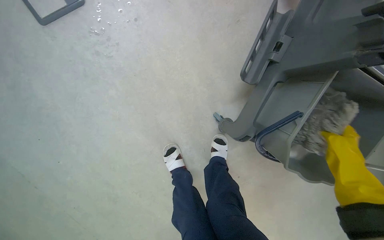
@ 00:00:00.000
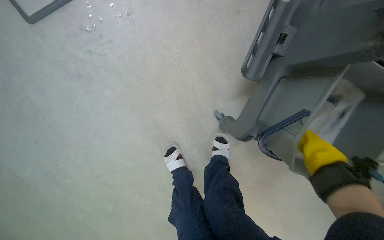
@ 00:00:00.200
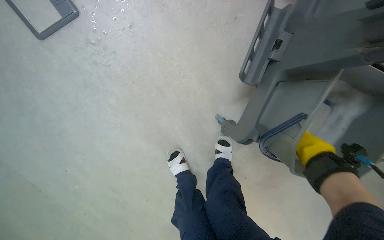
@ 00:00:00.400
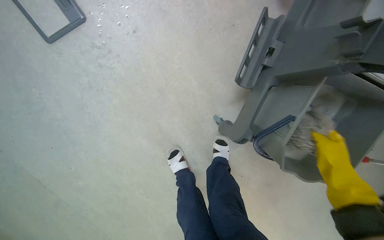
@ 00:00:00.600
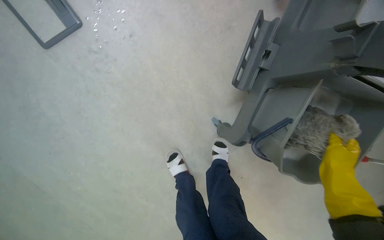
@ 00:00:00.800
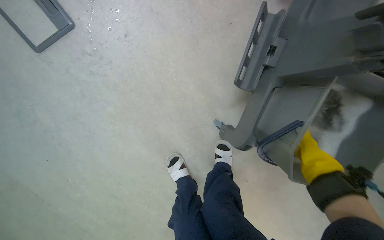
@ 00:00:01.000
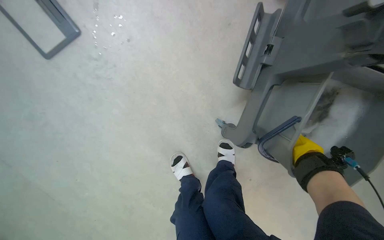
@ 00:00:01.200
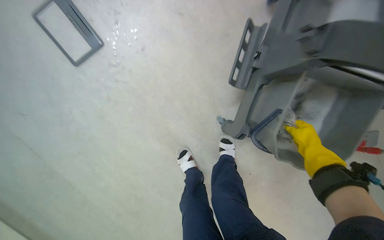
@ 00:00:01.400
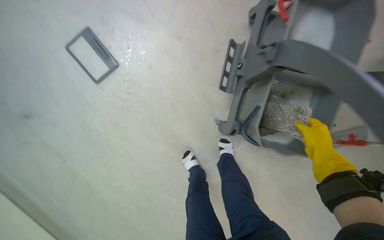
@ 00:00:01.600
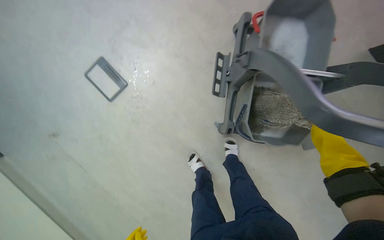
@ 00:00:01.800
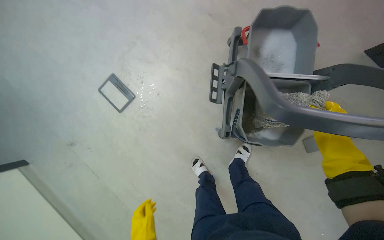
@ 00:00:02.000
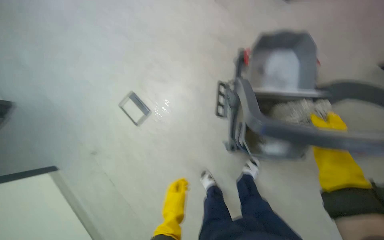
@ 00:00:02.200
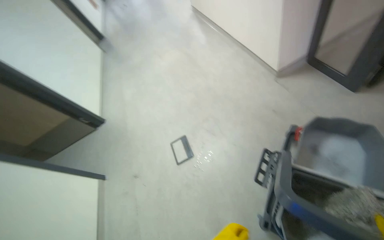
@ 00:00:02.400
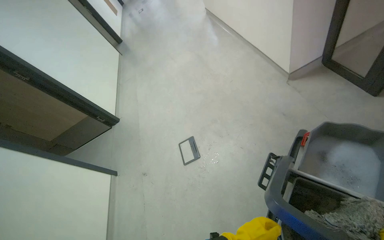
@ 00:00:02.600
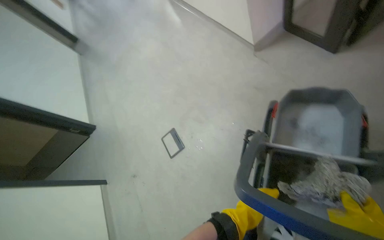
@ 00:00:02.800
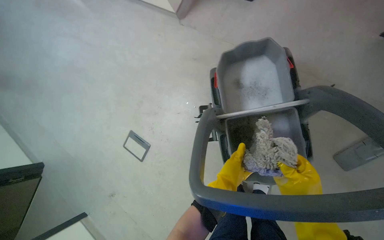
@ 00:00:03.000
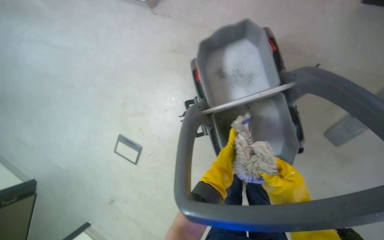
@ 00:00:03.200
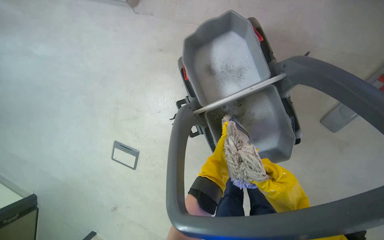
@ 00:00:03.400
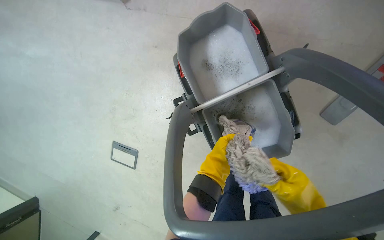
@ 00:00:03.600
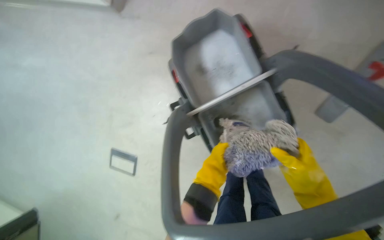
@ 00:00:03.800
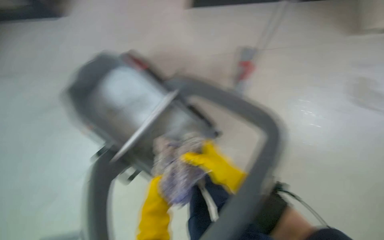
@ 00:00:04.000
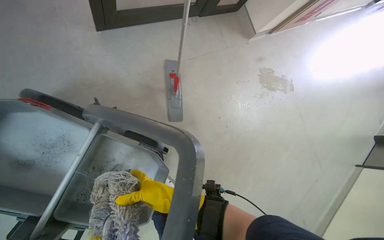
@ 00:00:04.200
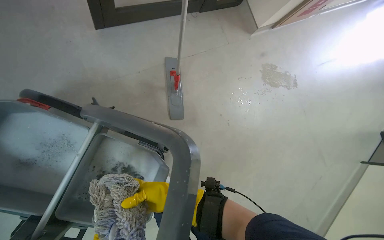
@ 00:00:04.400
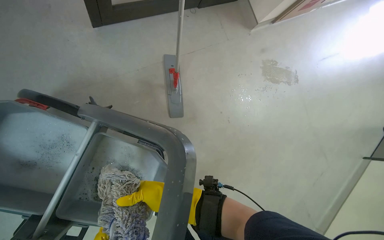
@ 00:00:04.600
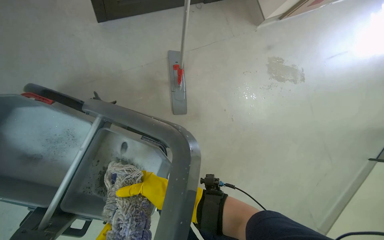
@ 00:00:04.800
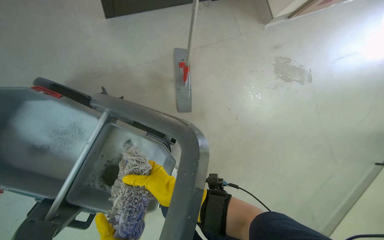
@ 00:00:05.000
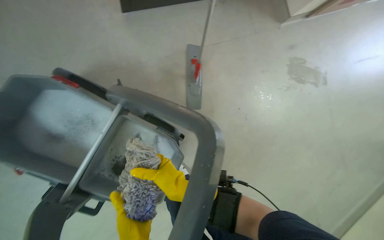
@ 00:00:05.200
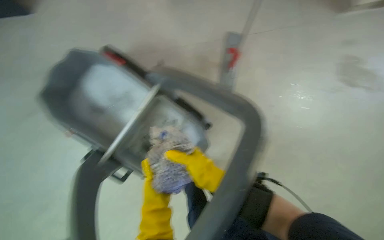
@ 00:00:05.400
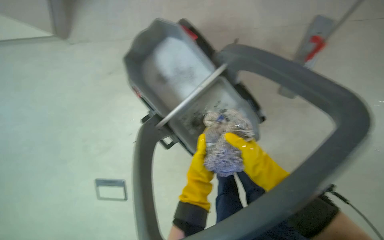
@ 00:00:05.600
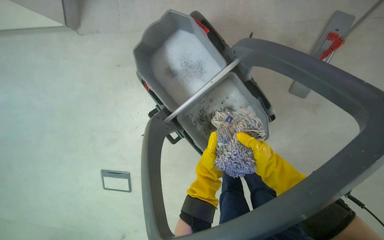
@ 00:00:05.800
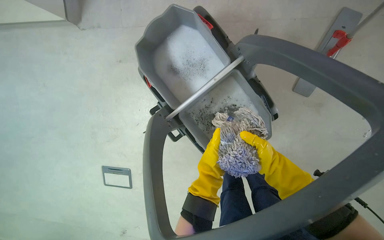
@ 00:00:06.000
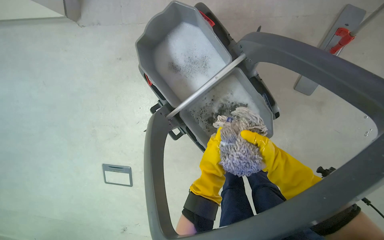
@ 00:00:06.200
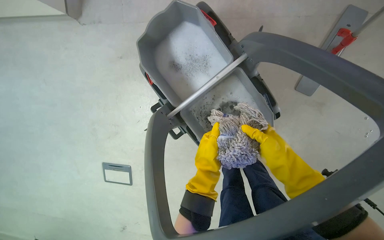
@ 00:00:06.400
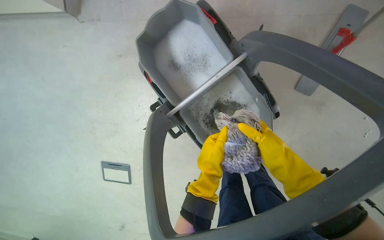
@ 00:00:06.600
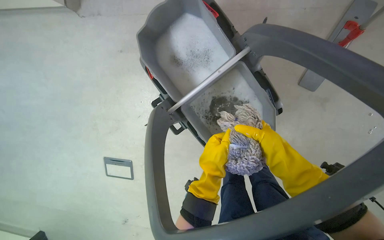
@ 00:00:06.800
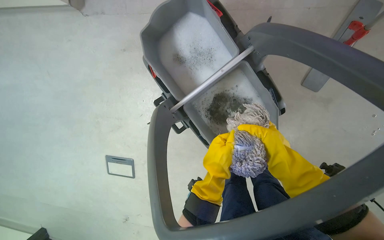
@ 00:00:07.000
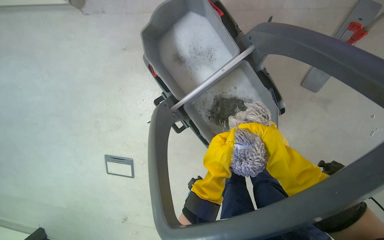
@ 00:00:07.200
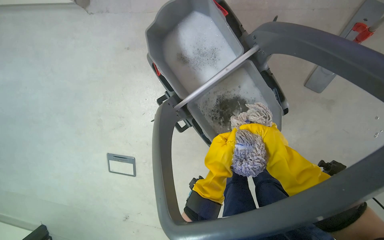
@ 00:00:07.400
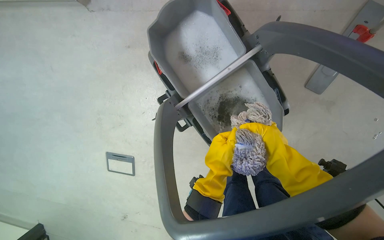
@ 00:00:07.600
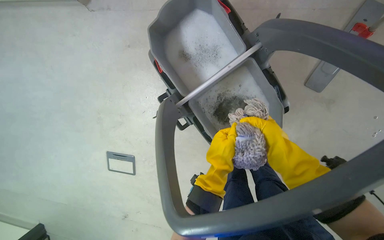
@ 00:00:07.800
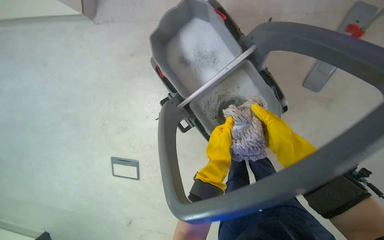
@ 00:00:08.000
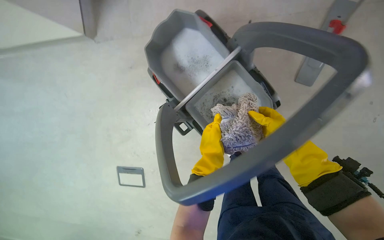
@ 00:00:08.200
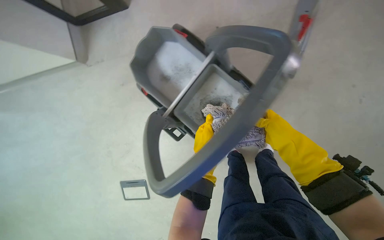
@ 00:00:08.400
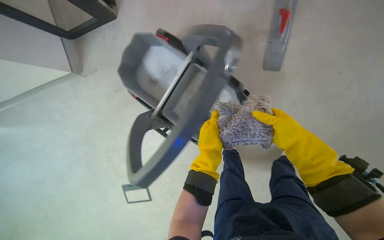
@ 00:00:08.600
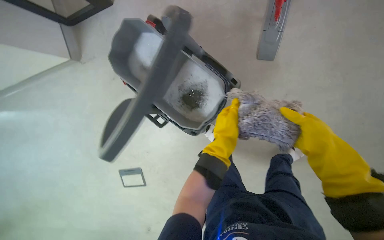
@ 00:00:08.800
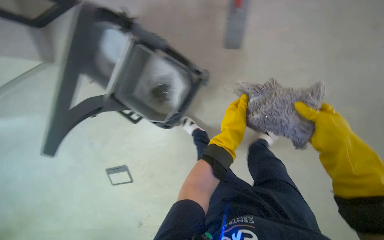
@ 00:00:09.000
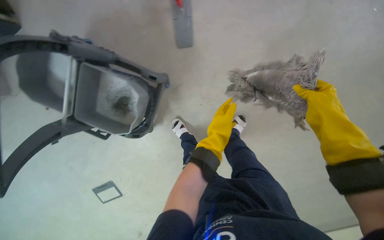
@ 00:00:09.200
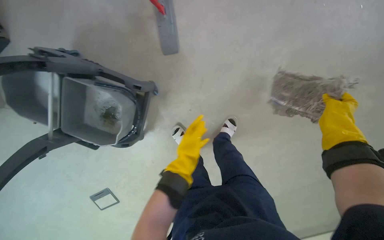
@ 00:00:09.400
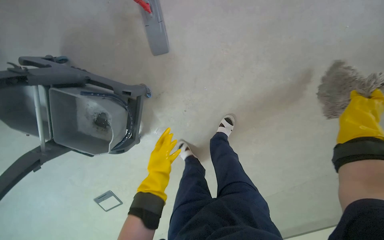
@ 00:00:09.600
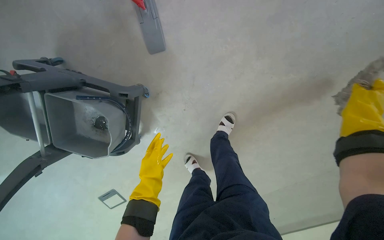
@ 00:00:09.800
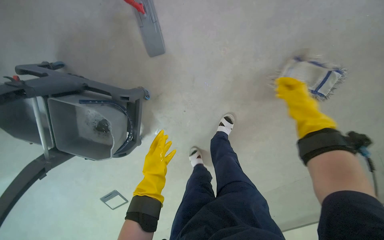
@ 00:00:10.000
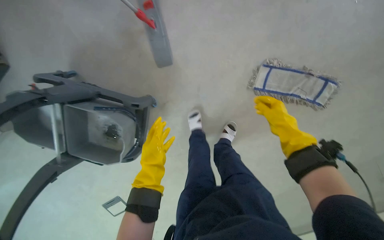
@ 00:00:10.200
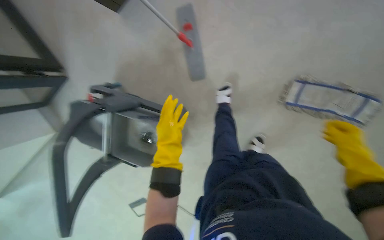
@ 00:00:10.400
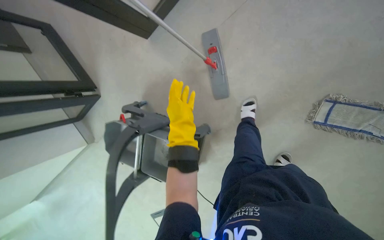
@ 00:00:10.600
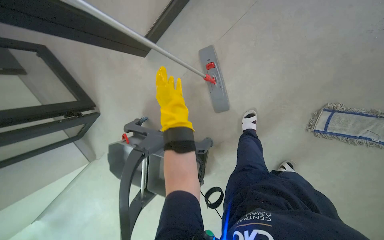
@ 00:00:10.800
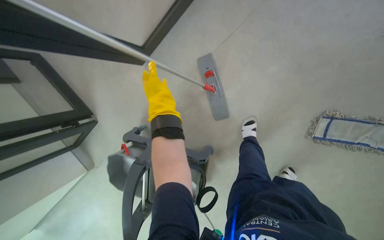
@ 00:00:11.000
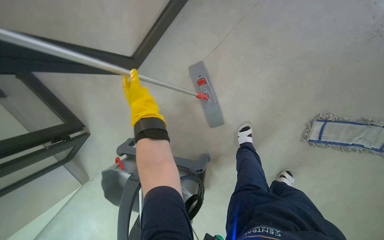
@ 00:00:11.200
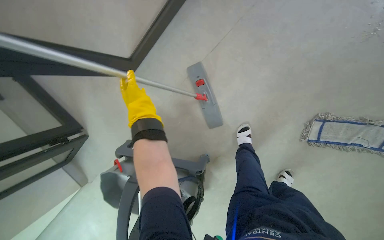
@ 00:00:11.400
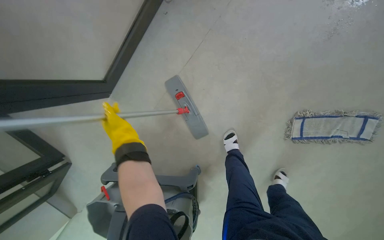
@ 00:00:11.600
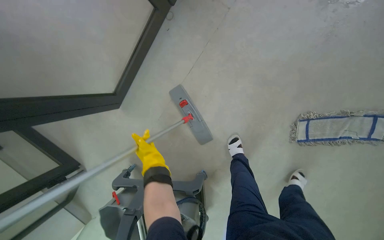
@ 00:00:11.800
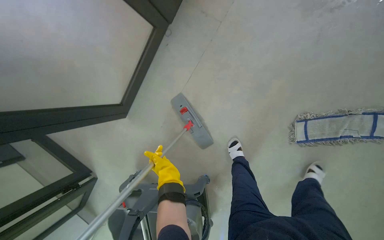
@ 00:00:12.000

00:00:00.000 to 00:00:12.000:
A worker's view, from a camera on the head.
Job: preparing cleaning supplies.
The whole recording: Preparing mop for cleaning. The worker detaches and attaches mop heads, then dips and wrings the mop.
00:00:01.600 to 00:00:03.000: The camera travels about 50 cm. The view pans to the left by approximately 20 degrees. The camera pitches upward, by roughly 15 degrees.
00:00:03.000 to 00:00:04.400: The head rotates about 60 degrees to the right.
00:00:04.400 to 00:00:06.000: The wearer's head swings some 45 degrees to the left. The view tips downward by roughly 15 degrees.
00:00:06.000 to 00:00:07.600: The hands work in one place, with small movements.
00:00:07.600 to 00:00:09.000: The head travels about 50 cm.
00:00:09.000 to 00:00:10.400: The right hand travels farther from the camera and back again, about 10 cm each way.
00:00:10.400 to 00:00:12.000: The camera pitches upward, by about 10 degrees.

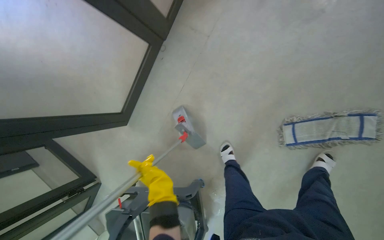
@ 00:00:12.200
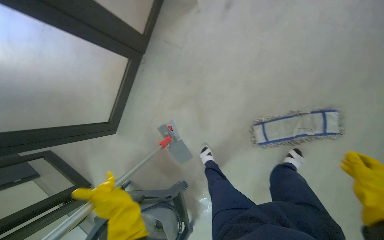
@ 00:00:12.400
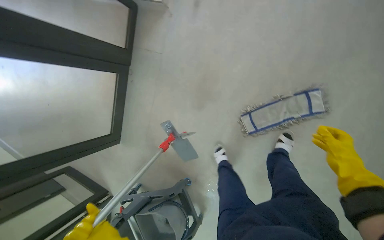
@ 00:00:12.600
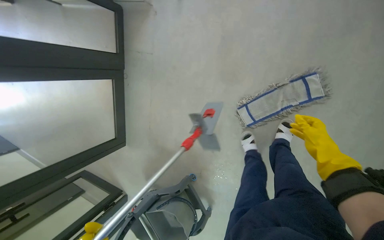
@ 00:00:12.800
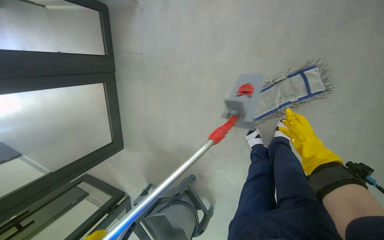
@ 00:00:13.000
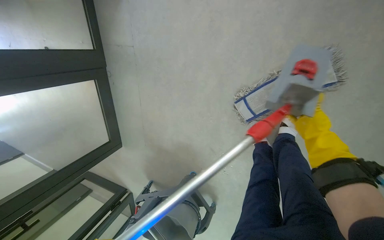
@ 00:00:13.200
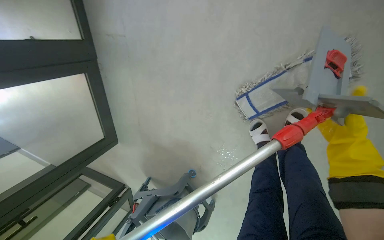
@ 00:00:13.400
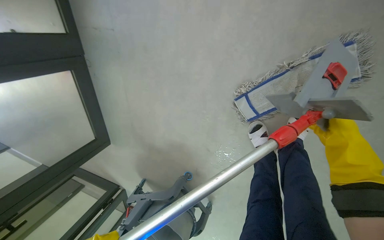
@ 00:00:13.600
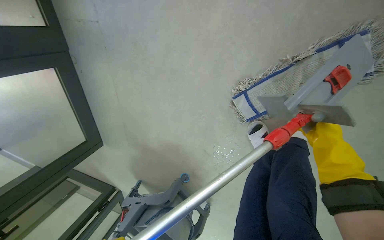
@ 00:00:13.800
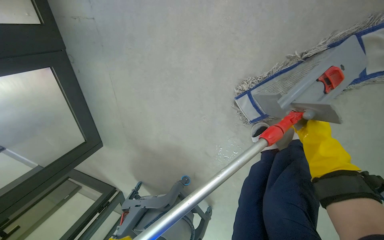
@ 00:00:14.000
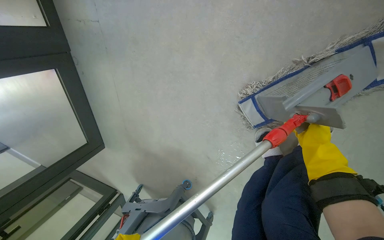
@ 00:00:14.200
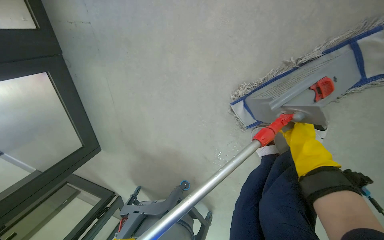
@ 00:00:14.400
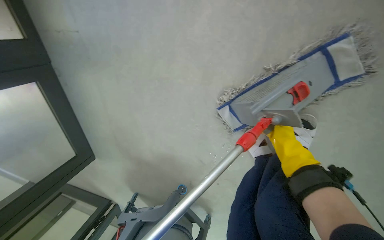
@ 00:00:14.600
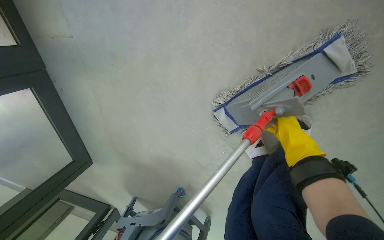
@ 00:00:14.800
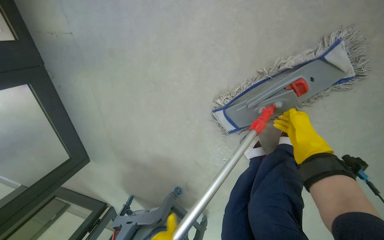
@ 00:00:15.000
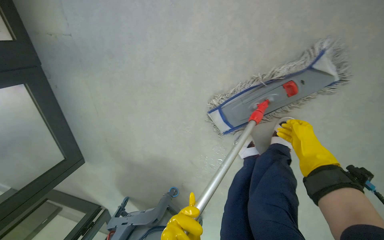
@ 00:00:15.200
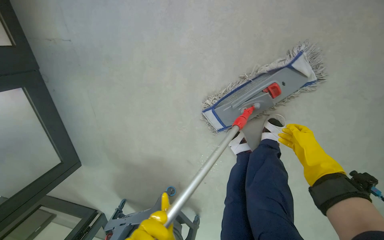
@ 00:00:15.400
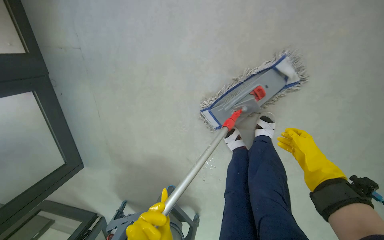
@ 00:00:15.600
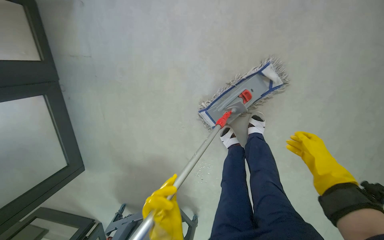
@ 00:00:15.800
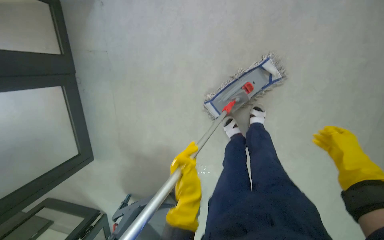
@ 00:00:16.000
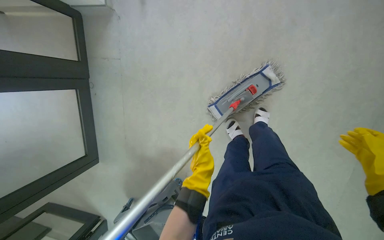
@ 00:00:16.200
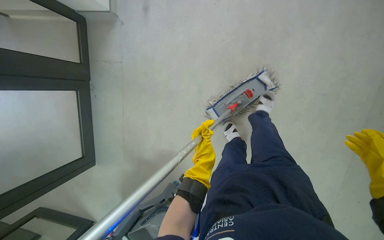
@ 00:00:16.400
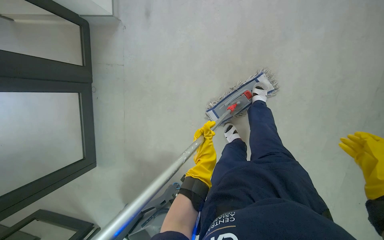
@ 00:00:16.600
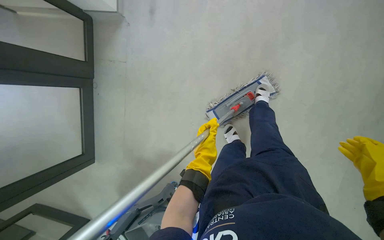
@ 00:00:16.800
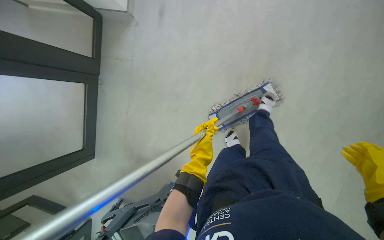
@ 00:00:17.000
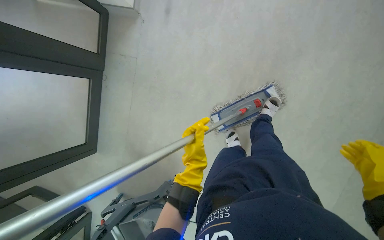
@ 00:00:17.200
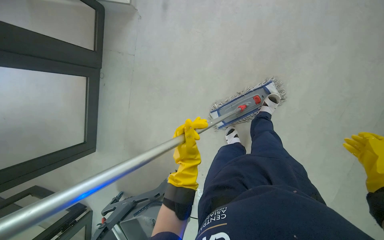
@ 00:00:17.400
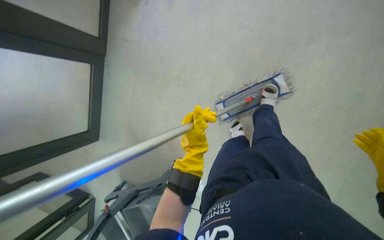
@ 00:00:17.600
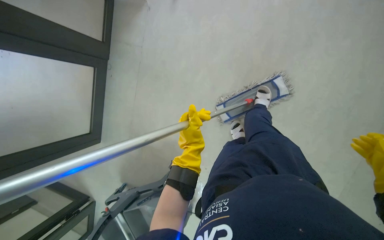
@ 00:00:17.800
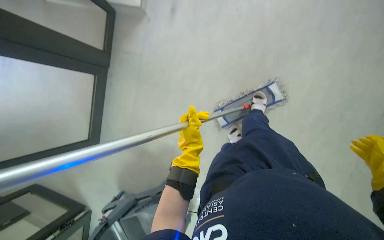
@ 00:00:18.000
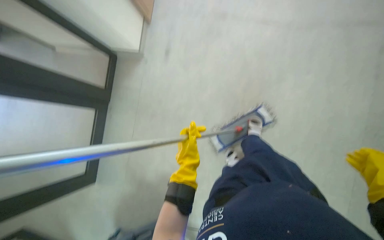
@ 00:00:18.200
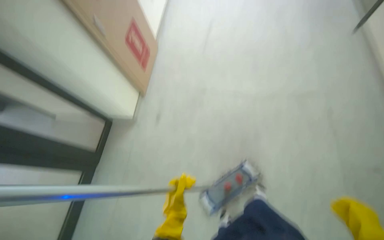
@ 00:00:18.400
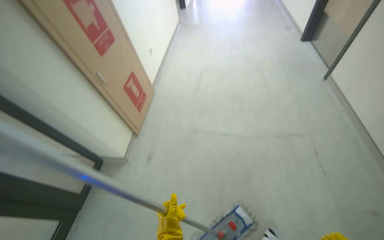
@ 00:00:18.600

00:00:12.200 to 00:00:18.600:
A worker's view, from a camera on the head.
Job: preparing cleaning supplies.
The whole recording: Preparing mop for cleaning. The worker detaches and attaches mop heads, then dips and wrings the mop.
00:00:12.200 to 00:00:13.800: The camera travels roughly 70 cm. The wearer looks some 15 degrees further downward. The scene turns approximately 25 degrees counterclockwise in the picture.
00:00:15.400 to 00:00:17.000: The wearer moves some 50 cm. The view tips upward by approximately 20 degrees.
00:00:17.000 to 00:00:18.600: The view tilts roughly 50 degrees upward.
